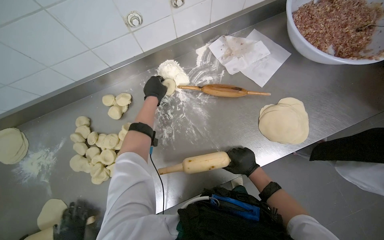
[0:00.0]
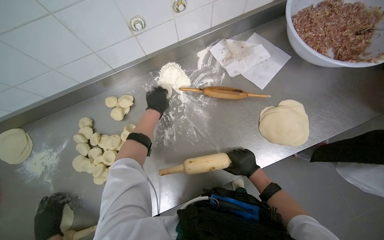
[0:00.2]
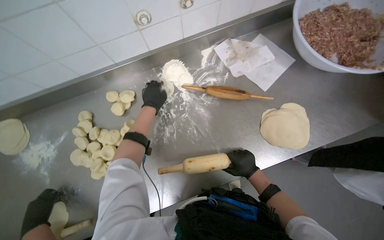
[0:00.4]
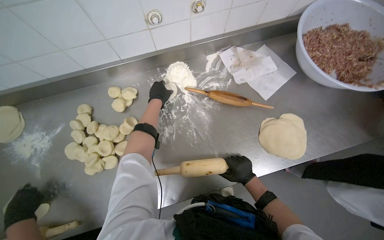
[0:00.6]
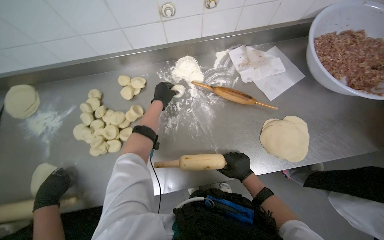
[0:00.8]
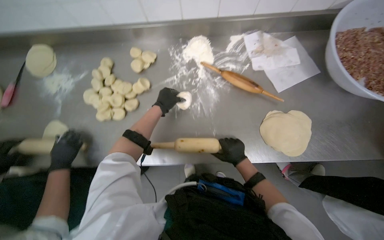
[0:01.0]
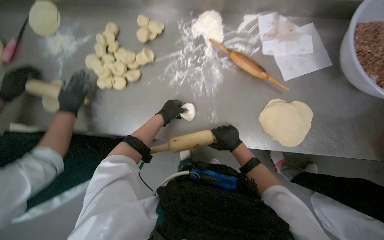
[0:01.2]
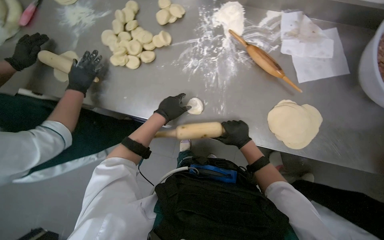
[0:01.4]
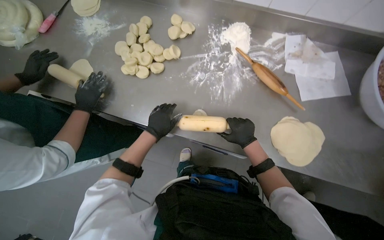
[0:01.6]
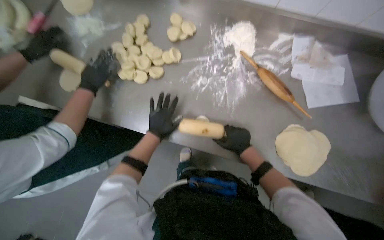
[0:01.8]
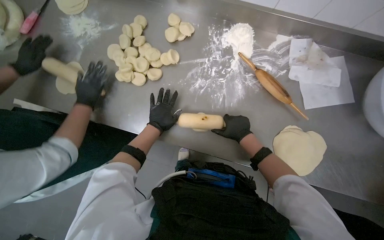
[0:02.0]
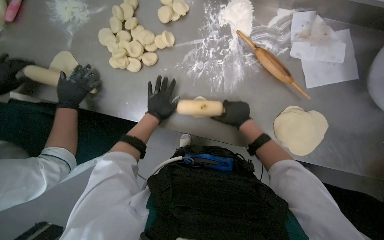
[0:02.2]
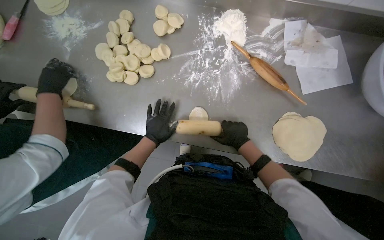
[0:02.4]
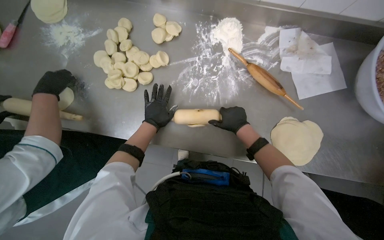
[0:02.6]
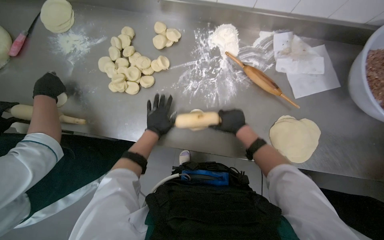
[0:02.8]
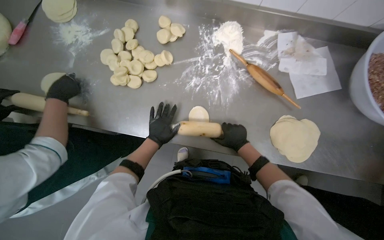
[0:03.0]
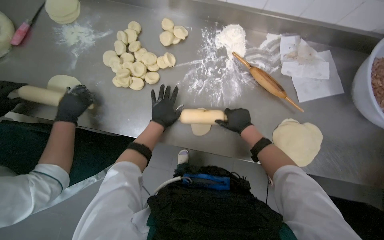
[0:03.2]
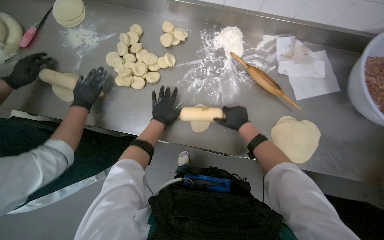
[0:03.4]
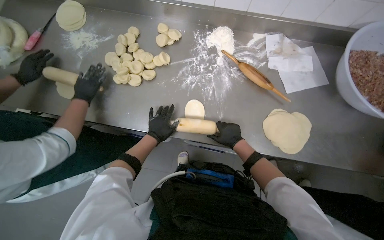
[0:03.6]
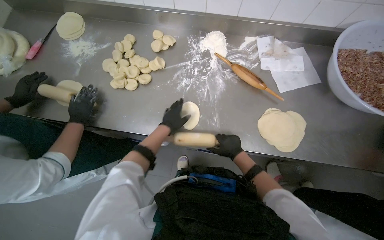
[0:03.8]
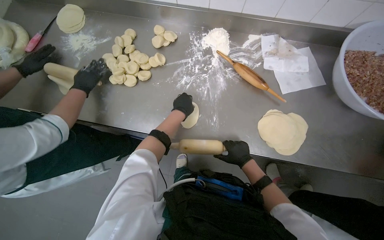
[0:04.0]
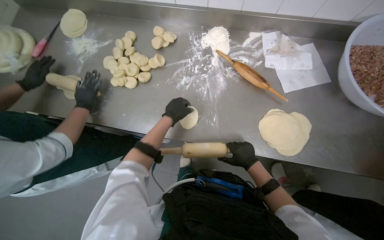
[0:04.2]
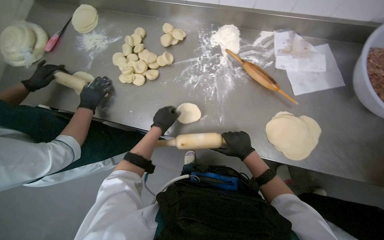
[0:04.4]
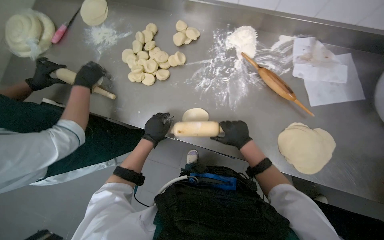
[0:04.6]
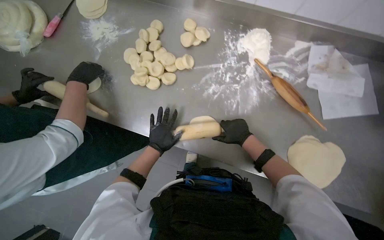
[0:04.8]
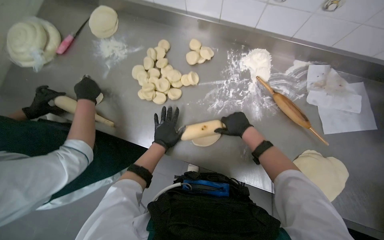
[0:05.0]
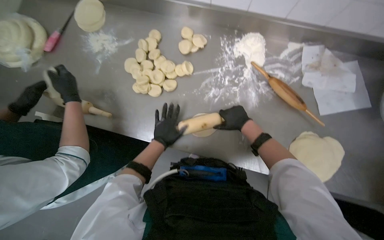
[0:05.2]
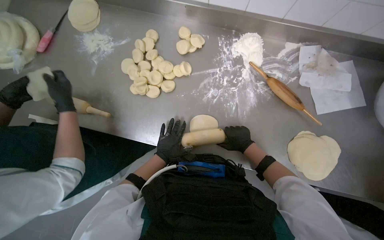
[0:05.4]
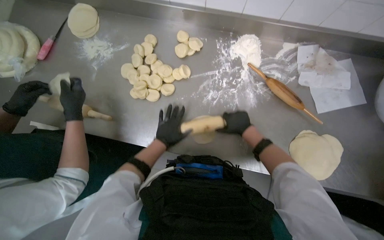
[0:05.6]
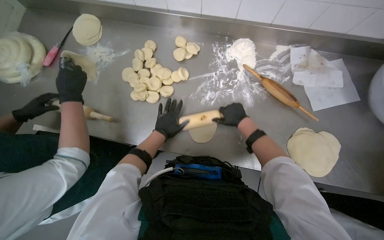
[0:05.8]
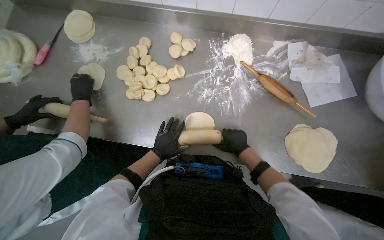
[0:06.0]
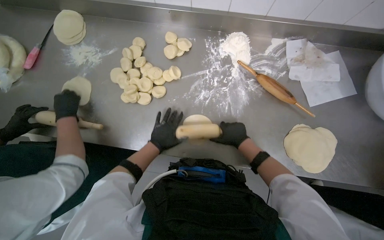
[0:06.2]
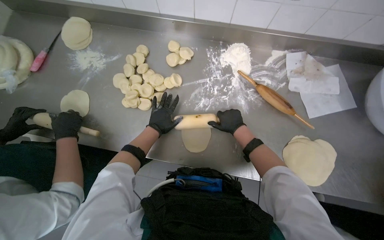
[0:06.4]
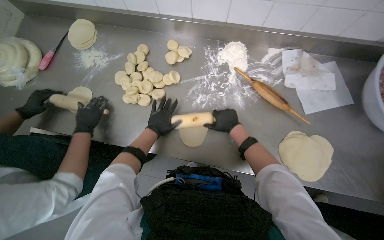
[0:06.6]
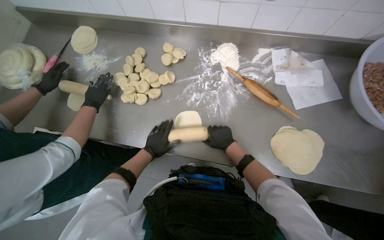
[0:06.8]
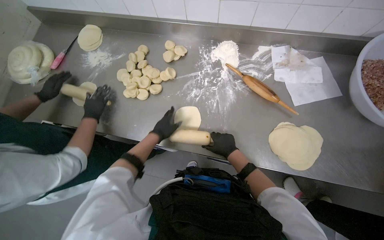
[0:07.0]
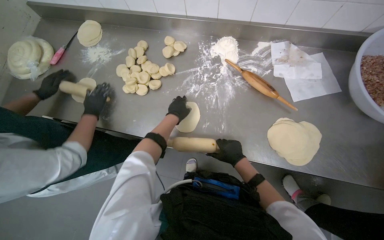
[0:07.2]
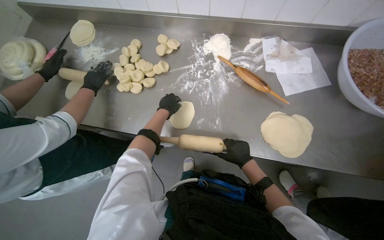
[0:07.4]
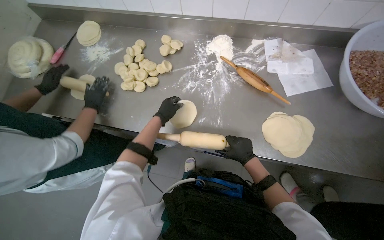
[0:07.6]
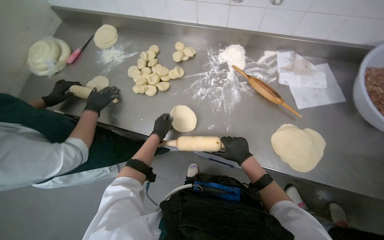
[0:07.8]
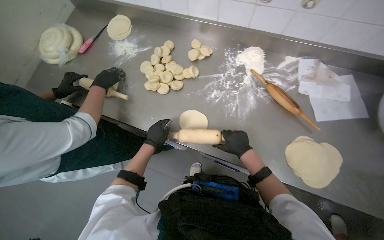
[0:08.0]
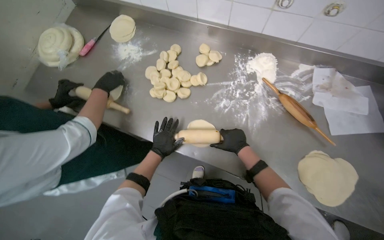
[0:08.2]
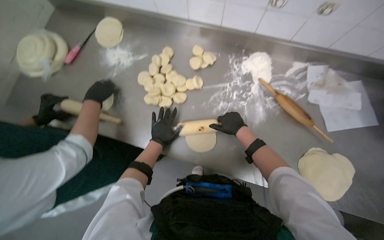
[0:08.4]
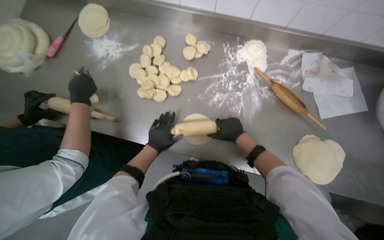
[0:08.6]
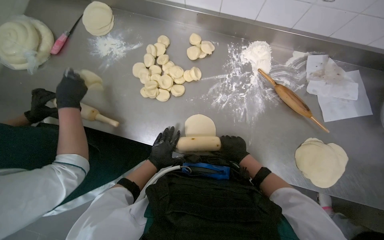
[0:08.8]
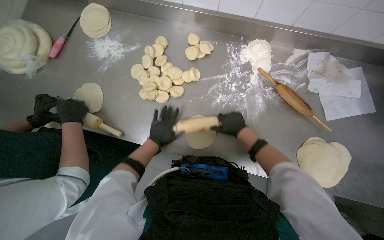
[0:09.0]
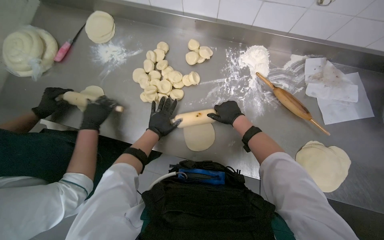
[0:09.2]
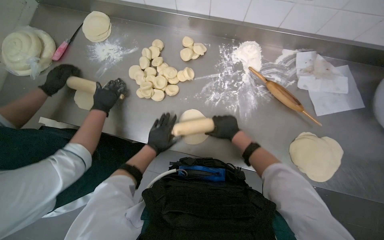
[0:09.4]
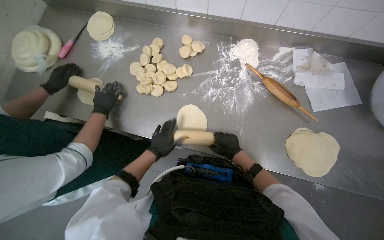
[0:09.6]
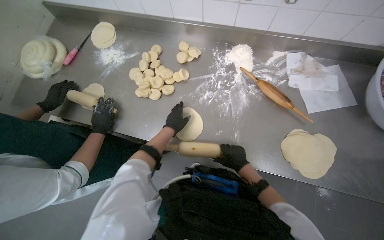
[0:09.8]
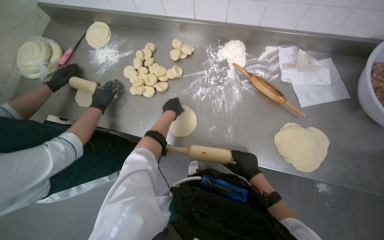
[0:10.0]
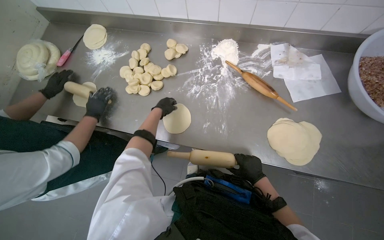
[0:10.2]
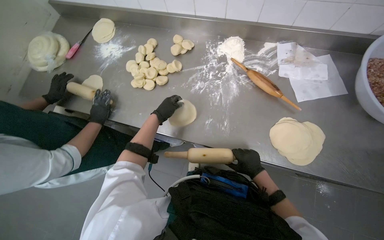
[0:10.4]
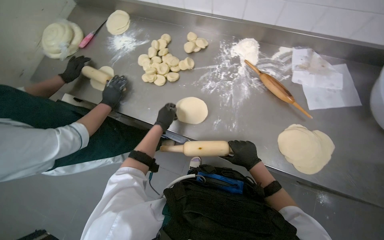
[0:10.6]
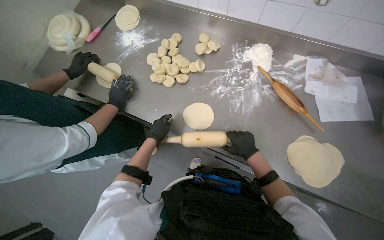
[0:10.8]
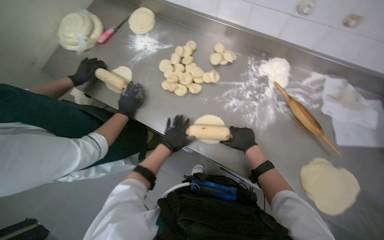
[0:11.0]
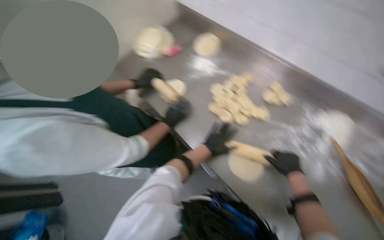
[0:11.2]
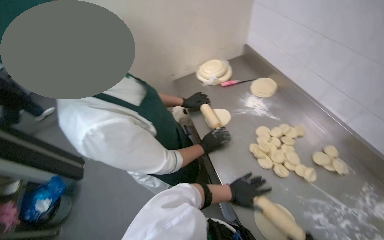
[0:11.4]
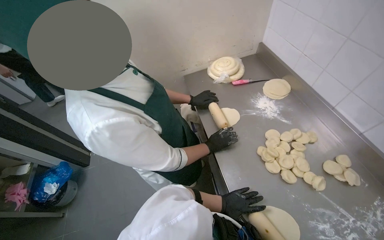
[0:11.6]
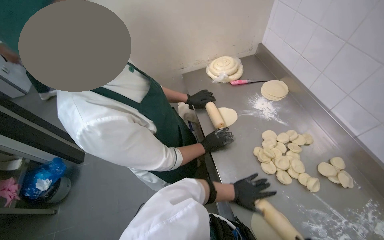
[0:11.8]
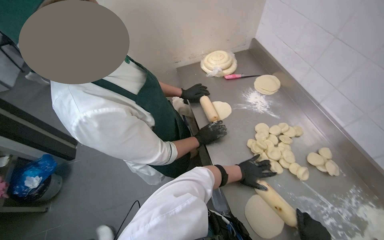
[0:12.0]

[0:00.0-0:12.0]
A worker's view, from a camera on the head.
Job: preparing food.
The whole recording: Rolling dough circles. The worker uses a rolling pin to flatten small dough circles on the metal table.
0:00.0 to 0:01.6: The scene rotates clockwise by roughly 40 degrees.
0:03.0 to 0:04.4: The left hand goes up and down the picture, roughly 10 cm each way, reversing 3 times. Meanwhile the right hand moves approximately 5 cm up the picture and comes back.
0:04.4 to 0:06.0: The right hand moves up and down the picture over roughly 15 cm, changing direction 3 times.
0:06.0 to 0:07.6: The left hand goes up and down the picture, roughly 15 cm each way, reversing 2 times. The right hand goes up the picture and returns, some 10 cm each way.
0:07.6 to 0:09.0: The right hand moves up and down the picture over roughly 10 cm, changing direction 2 times.
0:09.0 to 0:10.4: The right hand goes roughly 30 cm down the picture and to the right.
0:10.4 to 0:12.0: The head turns to the left by about 55 degrees.

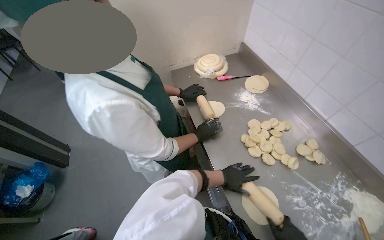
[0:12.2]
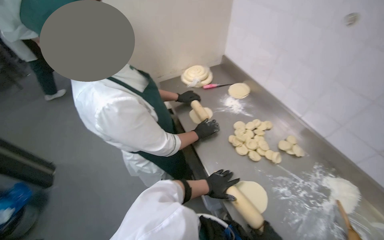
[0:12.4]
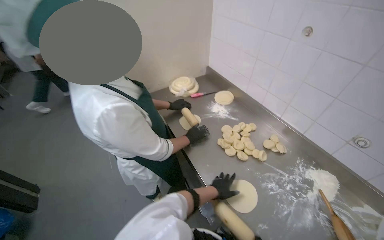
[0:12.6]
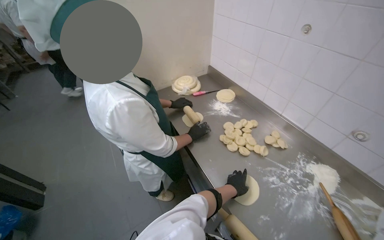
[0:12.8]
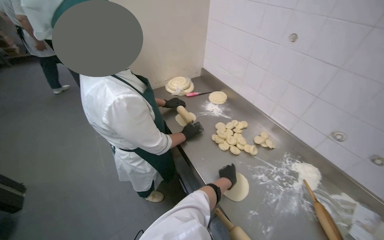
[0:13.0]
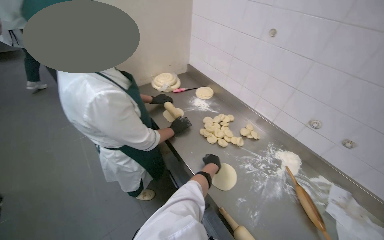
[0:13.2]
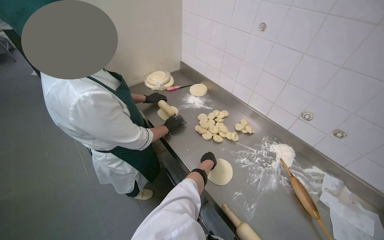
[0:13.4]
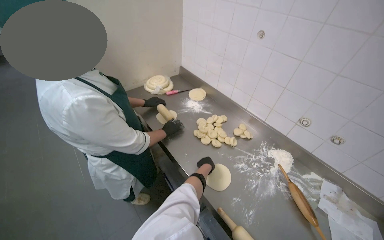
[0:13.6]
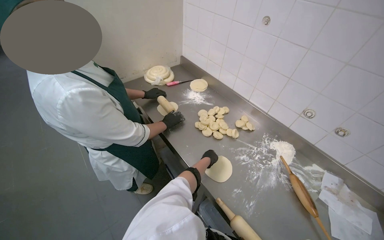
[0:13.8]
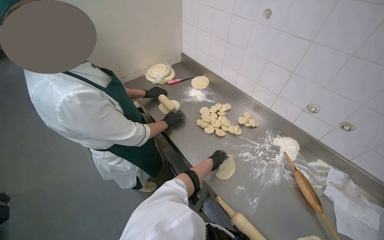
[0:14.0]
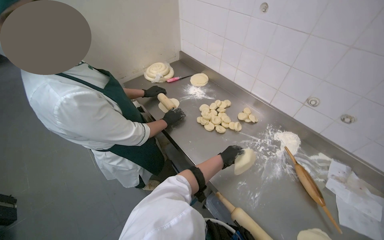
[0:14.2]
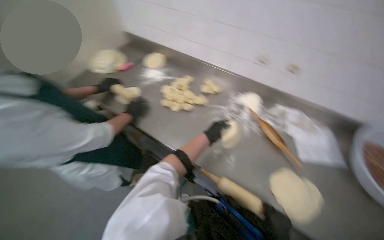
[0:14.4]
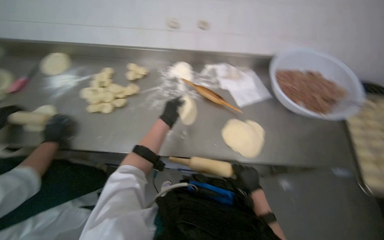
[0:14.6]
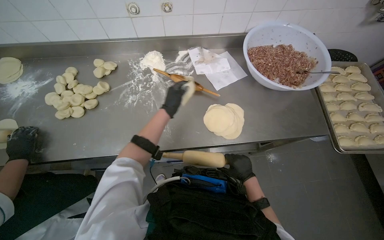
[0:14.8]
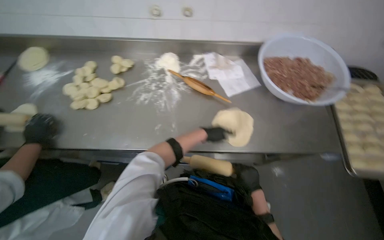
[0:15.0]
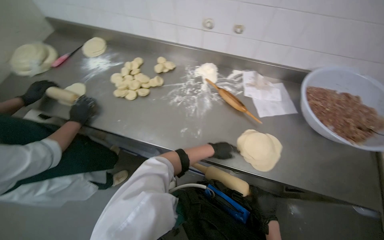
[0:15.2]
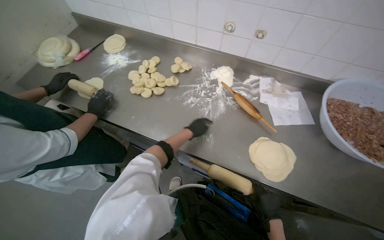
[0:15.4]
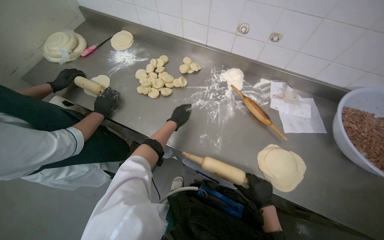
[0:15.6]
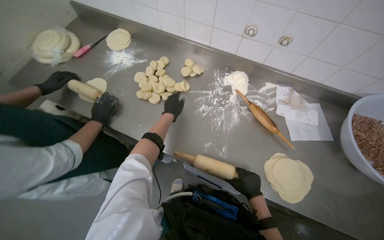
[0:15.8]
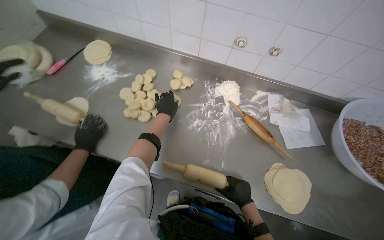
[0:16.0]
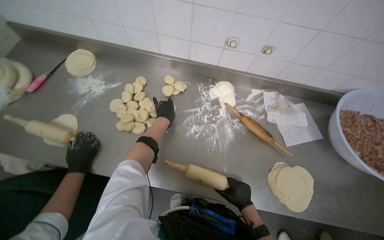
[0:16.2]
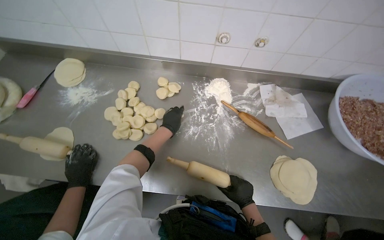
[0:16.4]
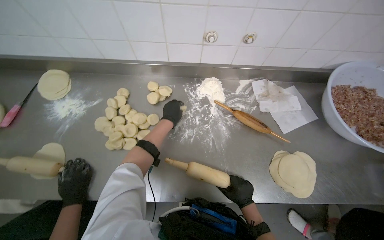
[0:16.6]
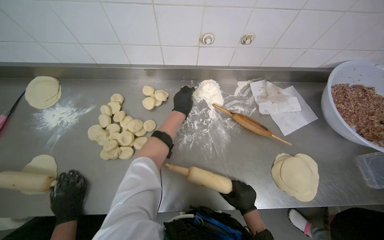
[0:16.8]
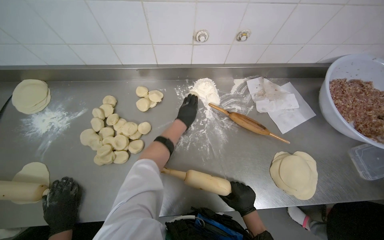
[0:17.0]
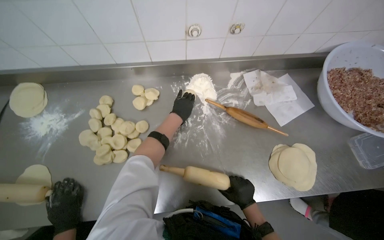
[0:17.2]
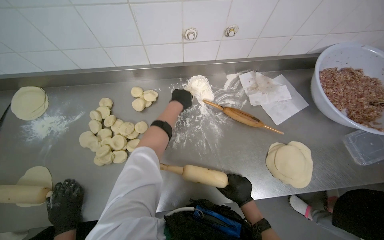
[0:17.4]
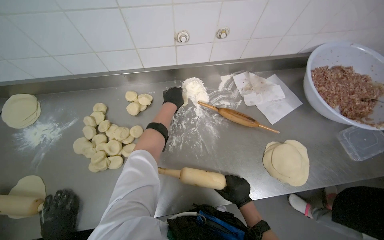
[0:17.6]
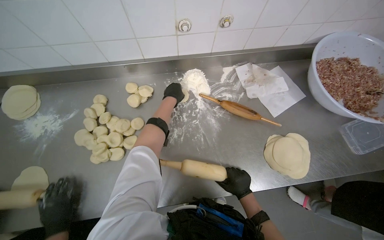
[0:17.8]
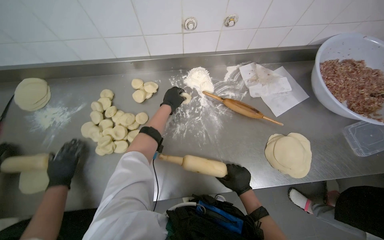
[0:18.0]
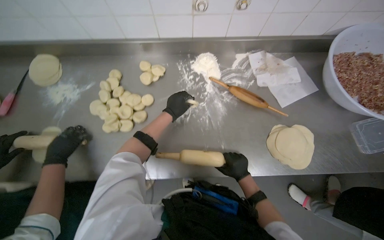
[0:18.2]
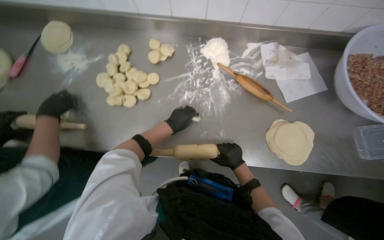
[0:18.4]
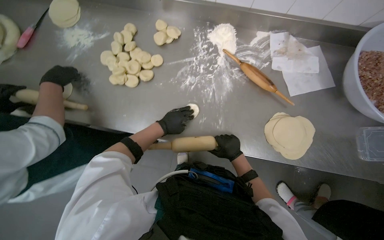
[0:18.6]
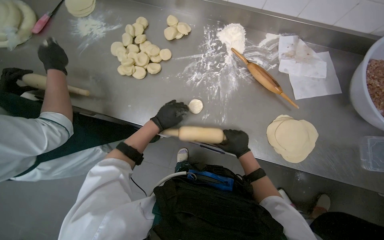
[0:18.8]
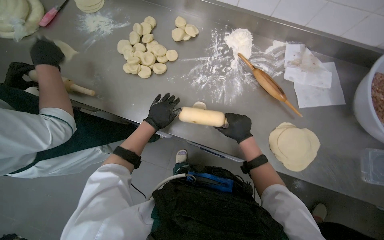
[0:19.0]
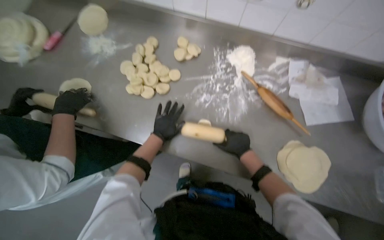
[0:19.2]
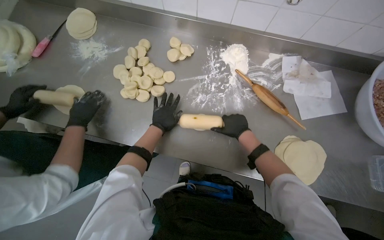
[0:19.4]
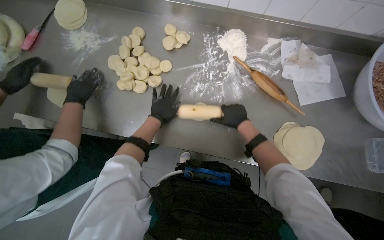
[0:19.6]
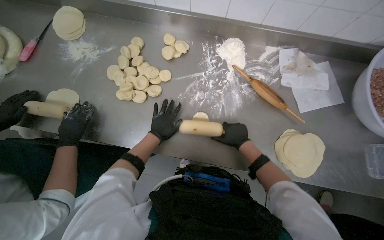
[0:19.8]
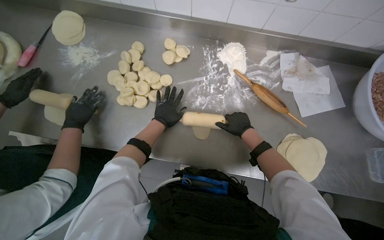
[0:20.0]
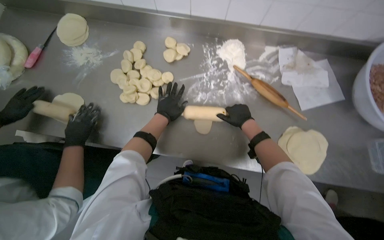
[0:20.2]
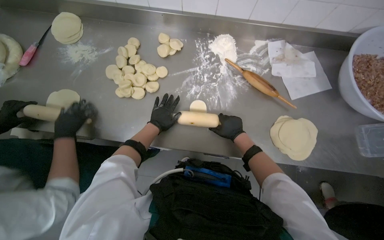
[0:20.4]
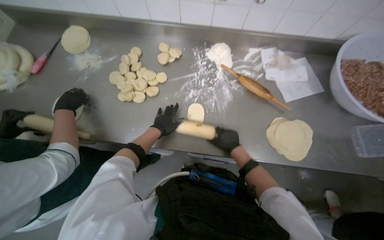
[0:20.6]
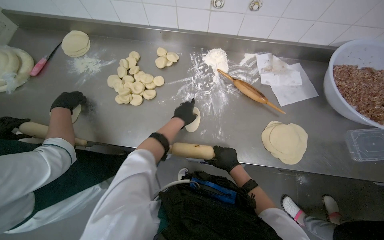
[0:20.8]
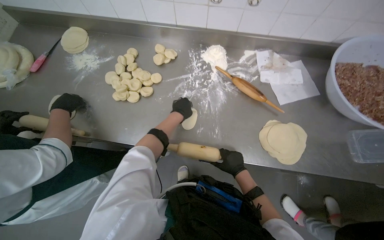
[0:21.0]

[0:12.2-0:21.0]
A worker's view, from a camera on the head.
Job: preparing food.
The whole recording: Rolling dough circles. The worker uses a rolling pin to flatten small dough circles on the metal table.
0:12.2 to 0:13.6: The wearer's head swings approximately 20 degrees to the right.
0:13.6 to 0:15.2: The wearer's head swings approximately 35 degrees to the right. The view tilts roughly 20 degrees downward.
0:15.2 to 0:16.6: The left hand shifts some 40 cm up the picture and to the left.
0:18.0 to 0:19.6: The left hand shifts roughly 25 cm down the picture; the right hand shifts some 15 cm up the picture.
0:19.6 to 0:21.0: The left hand travels to the right by some 10 cm. The right hand heads down the picture, covering roughly 20 cm.
